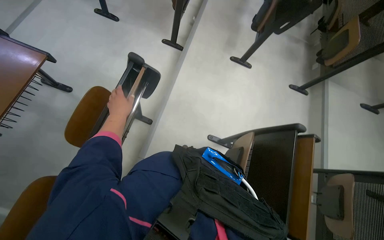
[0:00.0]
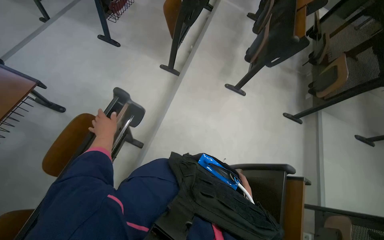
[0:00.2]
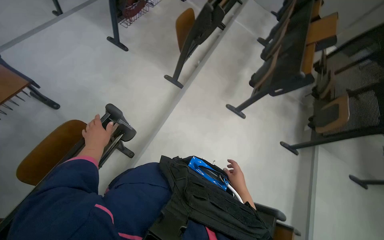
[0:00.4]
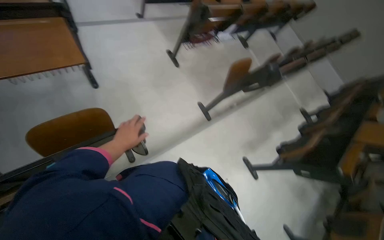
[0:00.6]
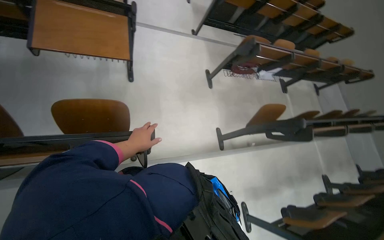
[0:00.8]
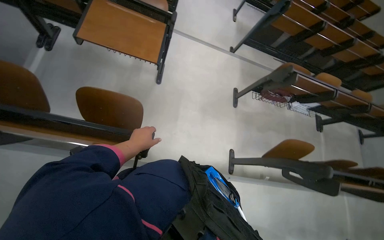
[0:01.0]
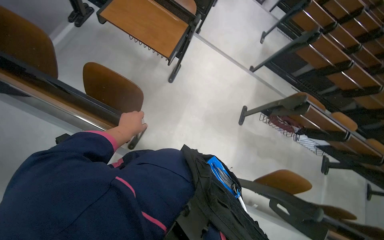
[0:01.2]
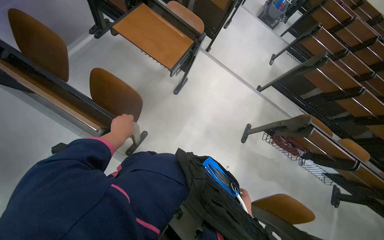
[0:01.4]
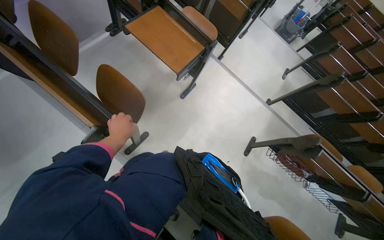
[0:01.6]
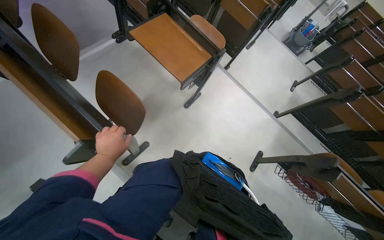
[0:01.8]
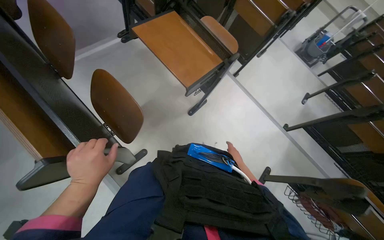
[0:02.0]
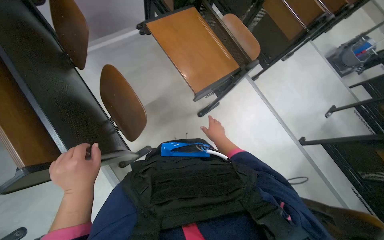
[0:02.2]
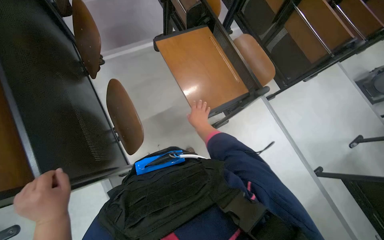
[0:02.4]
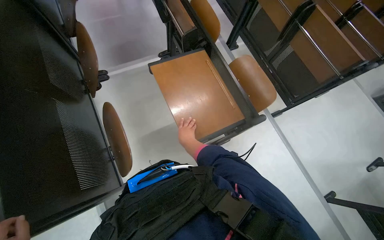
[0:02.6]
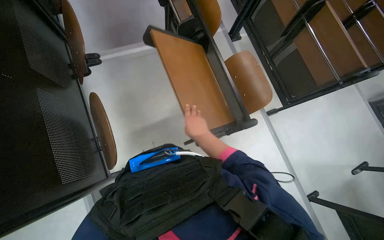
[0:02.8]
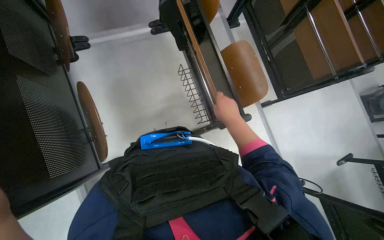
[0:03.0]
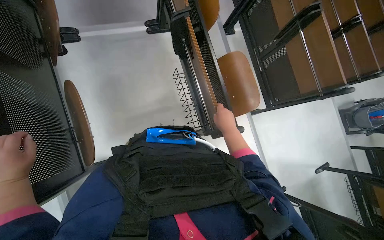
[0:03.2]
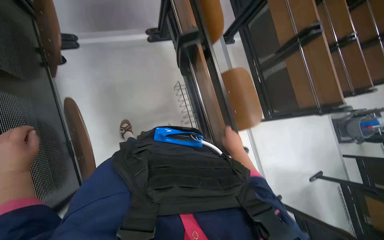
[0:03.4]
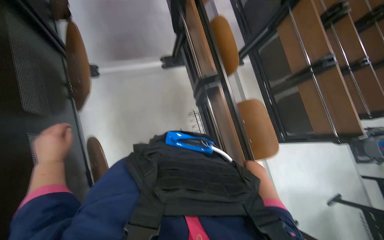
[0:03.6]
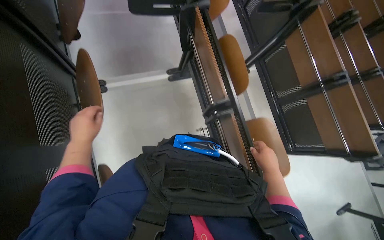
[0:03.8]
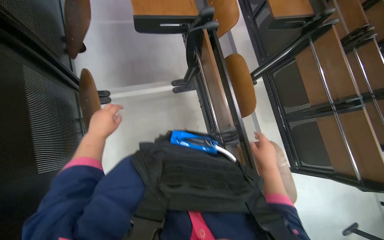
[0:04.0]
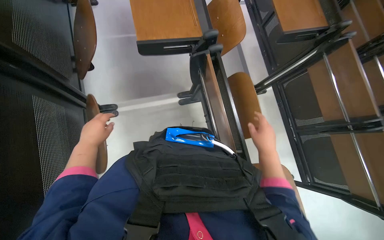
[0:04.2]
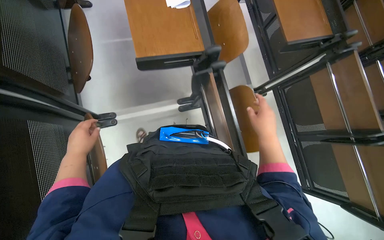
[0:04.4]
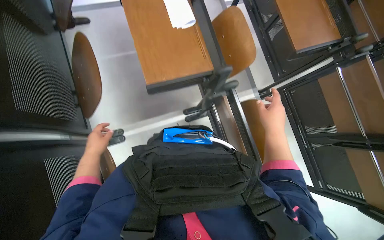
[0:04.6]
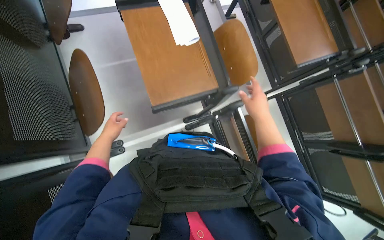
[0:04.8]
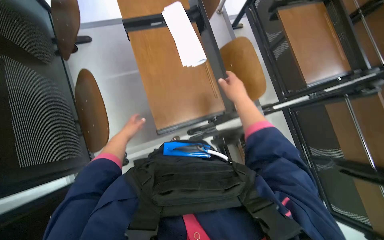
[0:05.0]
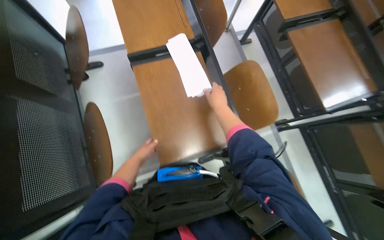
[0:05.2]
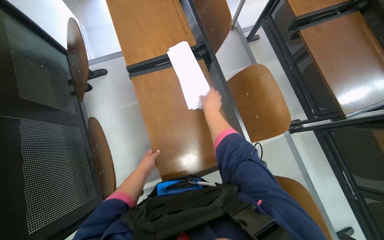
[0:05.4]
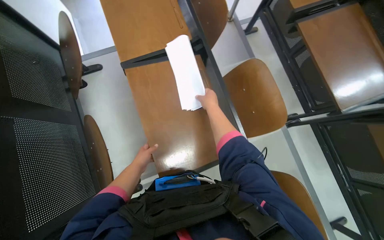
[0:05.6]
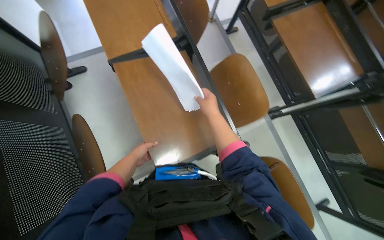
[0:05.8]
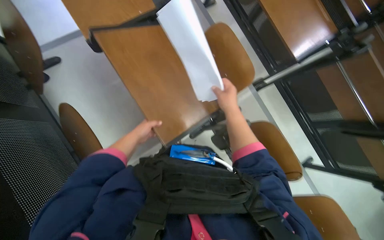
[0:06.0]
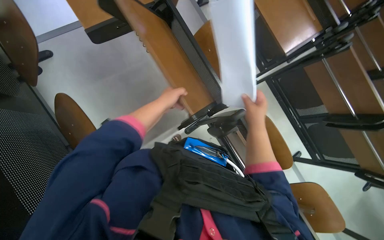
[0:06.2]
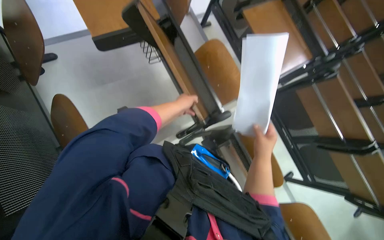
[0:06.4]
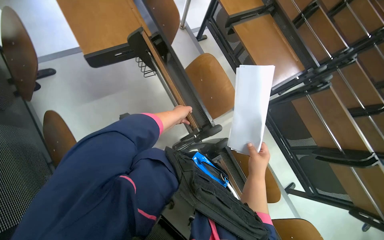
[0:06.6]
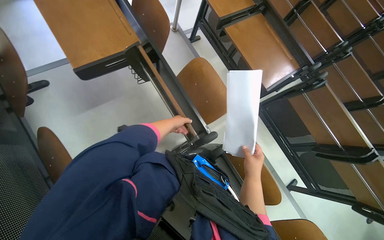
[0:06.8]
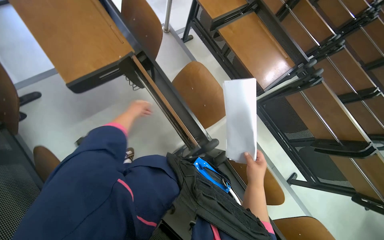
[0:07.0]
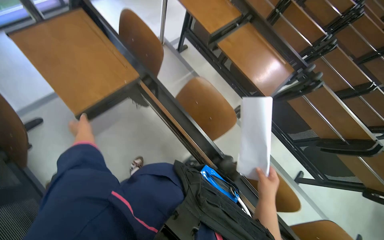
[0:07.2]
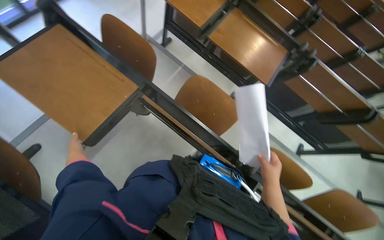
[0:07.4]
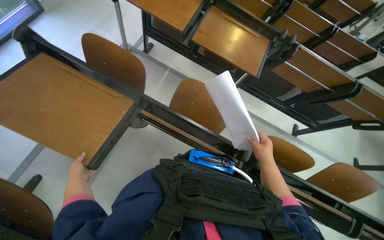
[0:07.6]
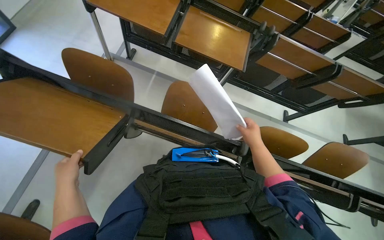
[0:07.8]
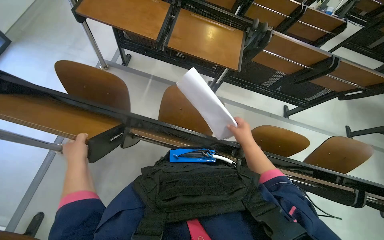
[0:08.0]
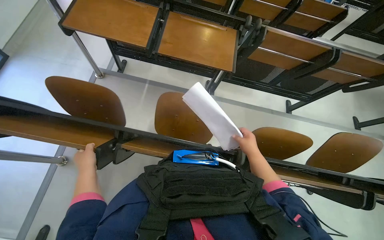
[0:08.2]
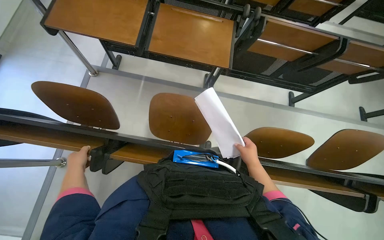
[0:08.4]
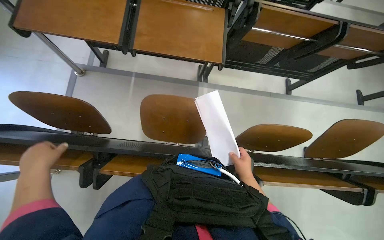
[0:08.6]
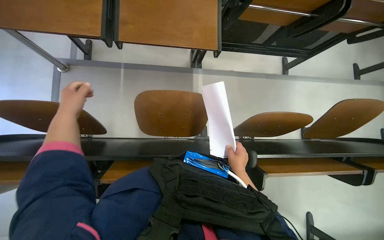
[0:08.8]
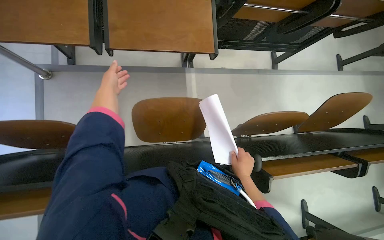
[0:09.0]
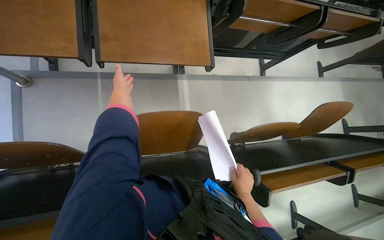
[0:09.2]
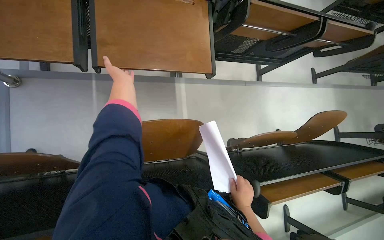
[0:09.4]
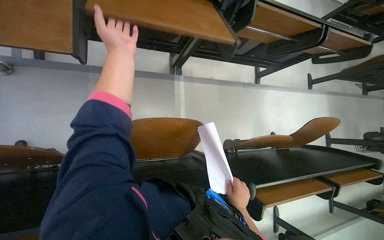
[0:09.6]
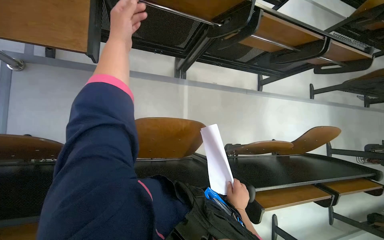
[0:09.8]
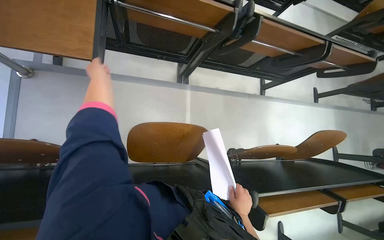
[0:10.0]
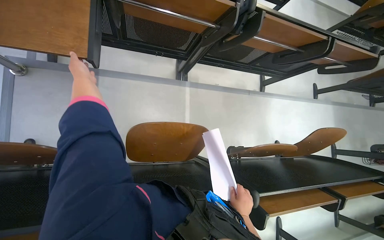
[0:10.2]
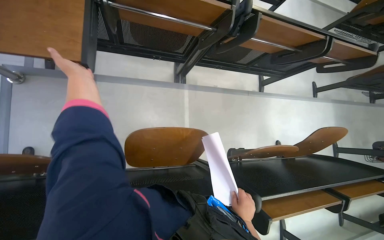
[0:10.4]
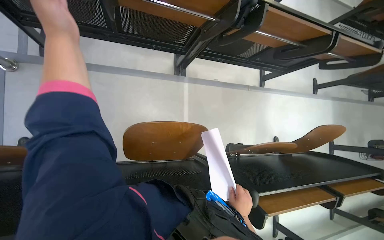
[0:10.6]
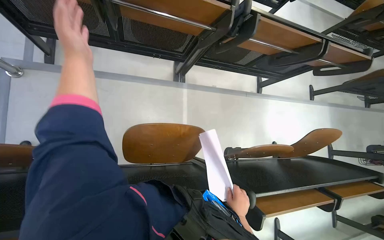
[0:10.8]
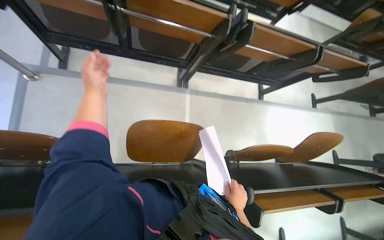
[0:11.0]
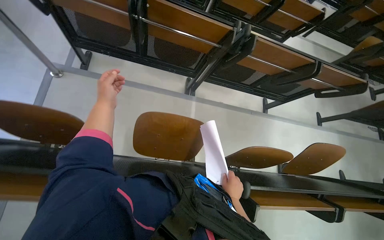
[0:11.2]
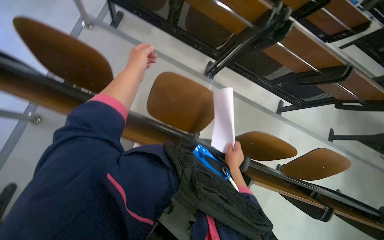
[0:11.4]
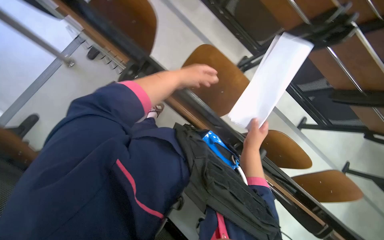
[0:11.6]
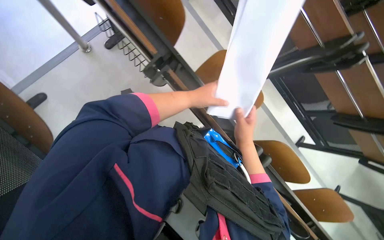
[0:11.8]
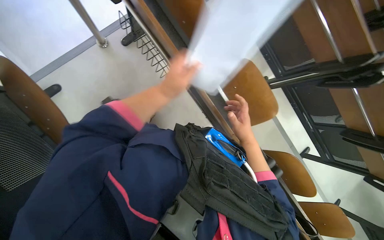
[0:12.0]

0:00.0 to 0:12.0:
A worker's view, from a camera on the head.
Job: organizing items.
The whole recording: Organizing lecture hall desks. The worker moves and adjusts desks in the lecture hall, picking up small items from the surfaces.
0:00.0 to 0:01.6: The camera travels some 60 cm. The head turns to the left by some 105 degrees. The camera pitches upward, by approximately 35 degrees.
0:01.6 to 0:03.0: The camera is carried some 60 cm. The wearer's head swings about 30 degrees to the left.
0:03.0 to 0:04.4: The head travels some 80 cm.
0:04.4 to 0:06.0: The camera travels about 40 cm.
0:06.0 to 0:07.6: The head rotates about 30 degrees to the right.
0:07.6 to 0:09.0: The view tips downward by about 15 degrees. Everything in view rotates approximately 30 degrees counterclockwise. The left hand is displaced up the picture by about 60 cm.
0:09.0 to 0:10.4: The left hand goes nearer and farther, roughly 20 cm each way, reversing 2 times.
0:10.4 to 0:12.0: The camera travels about 60 cm. The scene turns approximately 50 degrees clockwise in the picture.

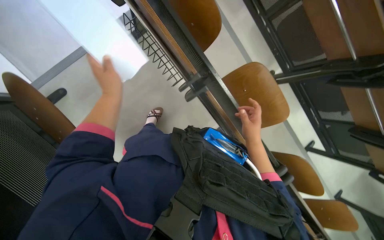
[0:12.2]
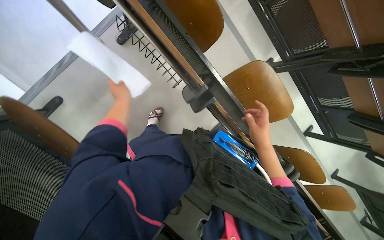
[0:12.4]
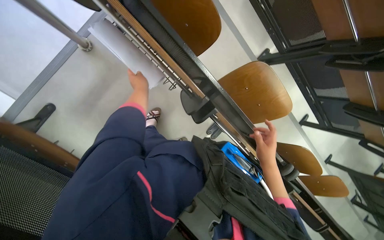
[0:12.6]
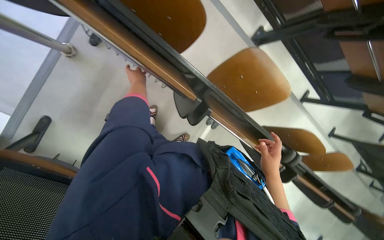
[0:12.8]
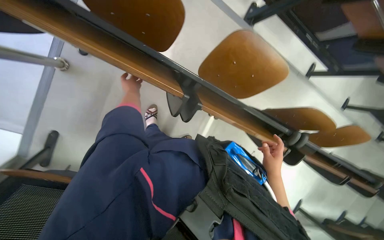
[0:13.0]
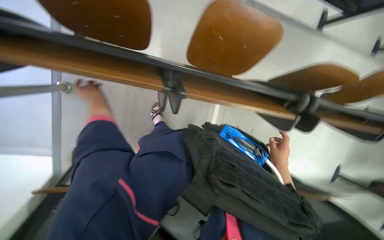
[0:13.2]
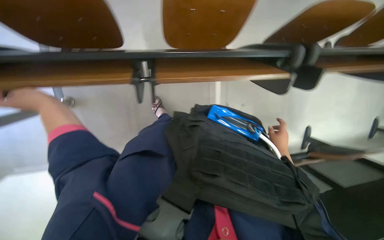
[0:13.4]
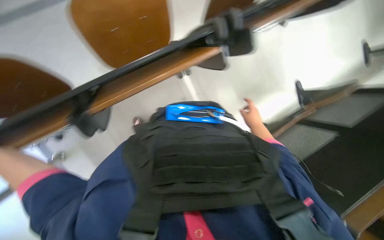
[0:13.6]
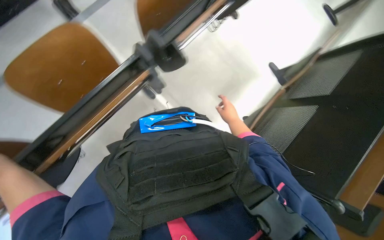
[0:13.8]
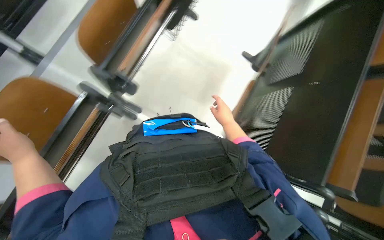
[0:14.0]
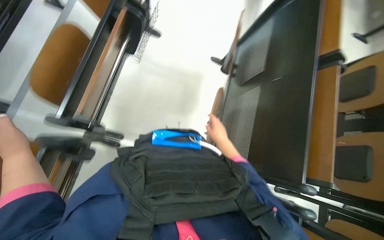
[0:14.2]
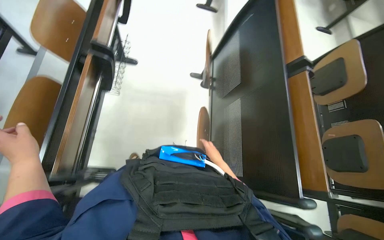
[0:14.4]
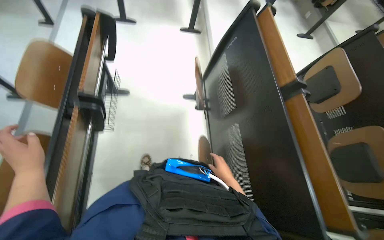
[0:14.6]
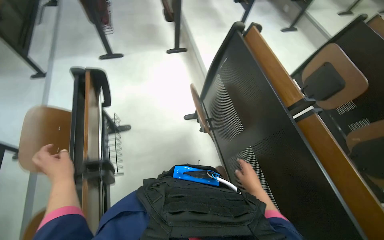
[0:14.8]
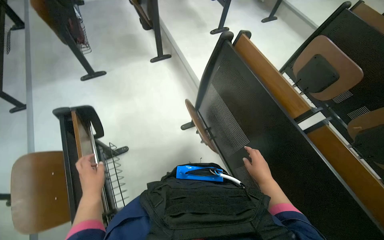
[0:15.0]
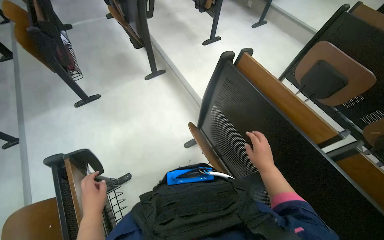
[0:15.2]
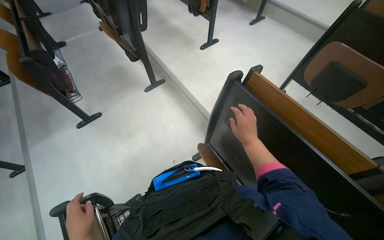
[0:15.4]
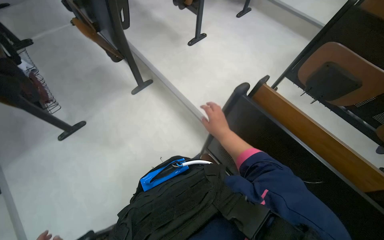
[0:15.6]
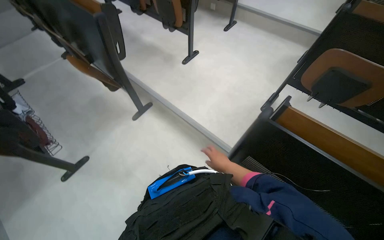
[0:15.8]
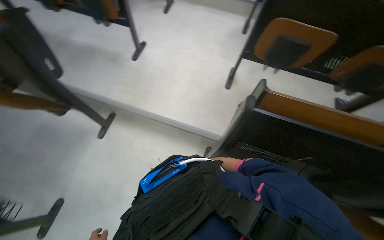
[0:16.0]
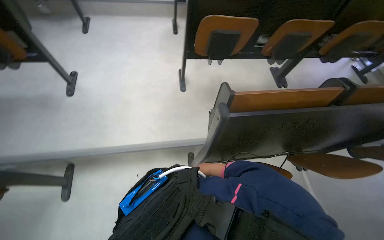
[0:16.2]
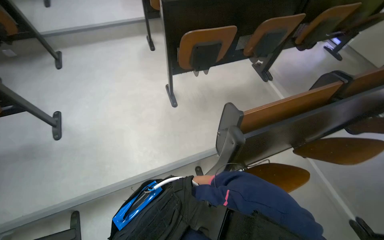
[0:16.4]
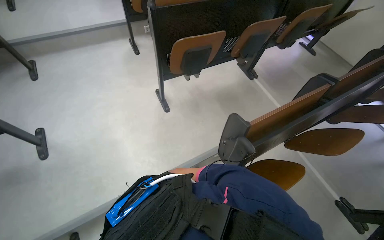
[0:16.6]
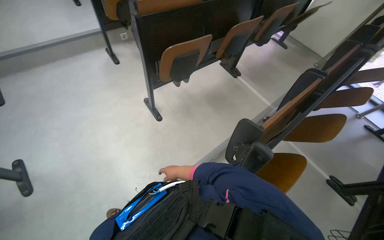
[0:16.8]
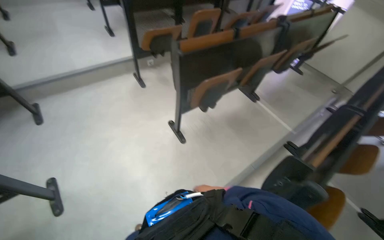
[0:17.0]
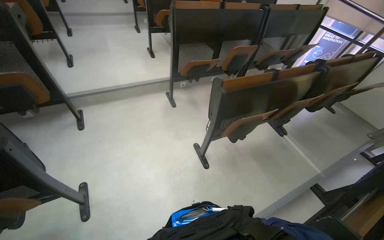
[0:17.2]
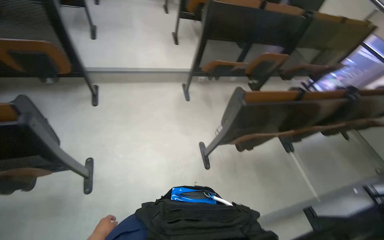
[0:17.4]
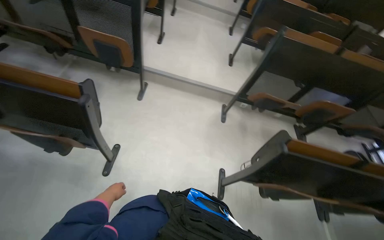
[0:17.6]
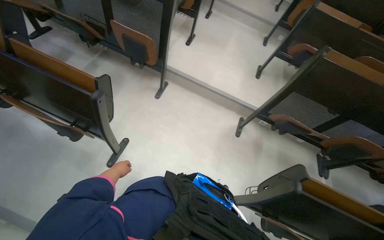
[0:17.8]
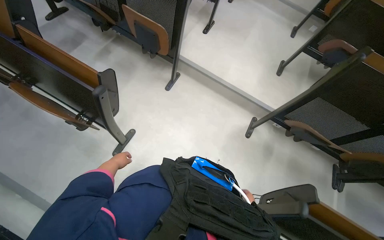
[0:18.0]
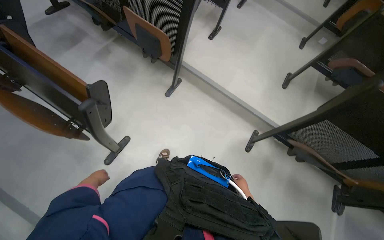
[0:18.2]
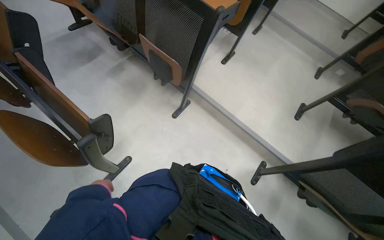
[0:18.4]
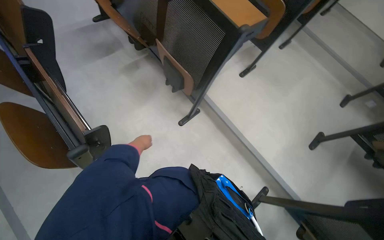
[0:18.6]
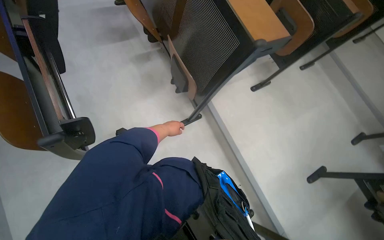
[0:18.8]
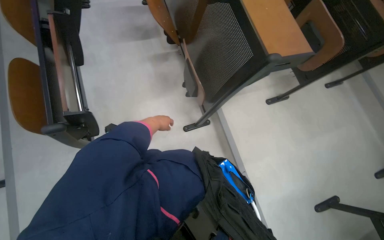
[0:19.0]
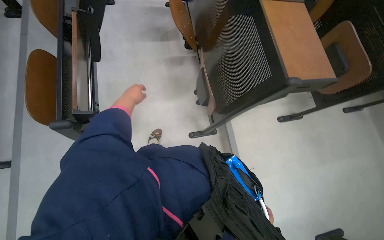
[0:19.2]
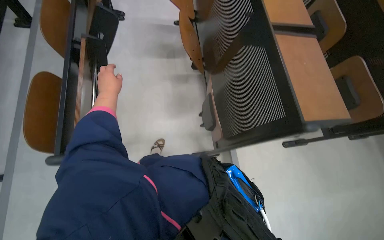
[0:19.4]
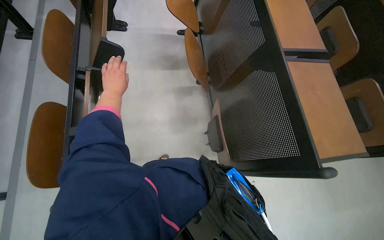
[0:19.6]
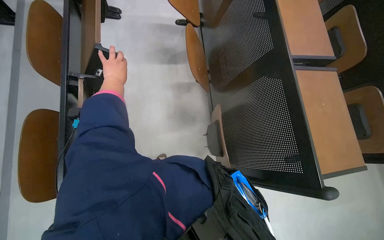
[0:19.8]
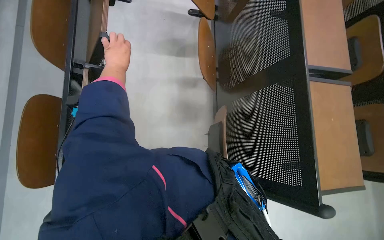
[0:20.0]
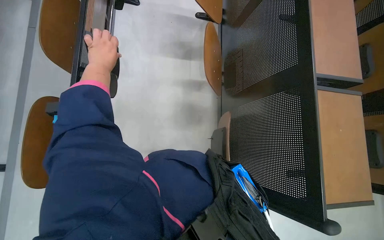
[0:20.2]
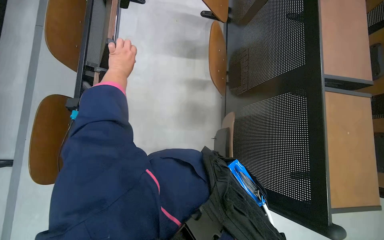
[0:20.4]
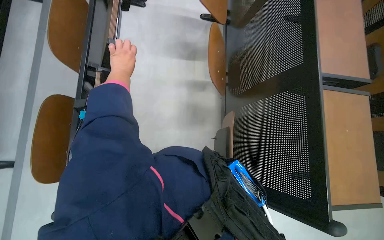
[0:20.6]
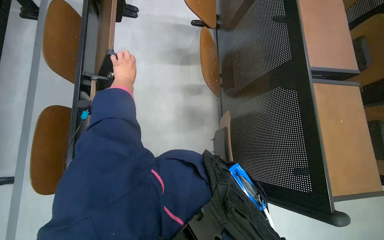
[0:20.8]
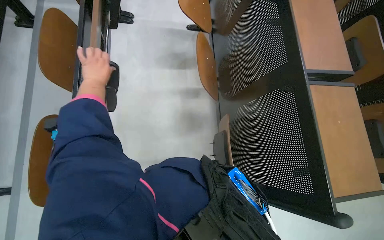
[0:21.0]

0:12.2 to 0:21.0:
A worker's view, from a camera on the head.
Job: organizing items.
The whole recording: Organizing lecture hall desks. The worker moves and adjusts desks in the lecture hall, picking up small items from the surfaces.
0:12.2 to 0:13.6: The camera is aimed about 15 degrees further to the left. The wearer looks some 25 degrees further downward. The scene rotates counterclockwise by approximately 70 degrees.
0:13.6 to 0:15.2: The wearer moves about 60 cm. The scene turns about 45 degrees counterclockwise in the picture.
0:15.2 to 0:16.6: The camera travels roughly 90 cm. The head turns to the right by some 90 degrees.
0:16.6 to 0:18.0: The wearer moves about 80 cm. The wearer looks roughly 55 degrees further to the left.
0:18.0 to 0:19.6: The camera is carried roughly 80 cm. The head turns to the left by some 55 degrees.
